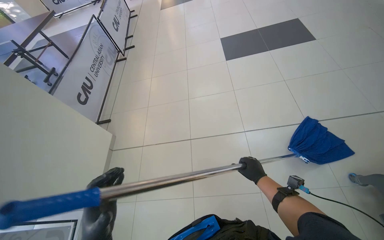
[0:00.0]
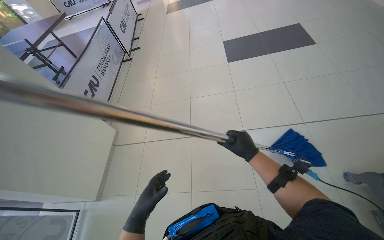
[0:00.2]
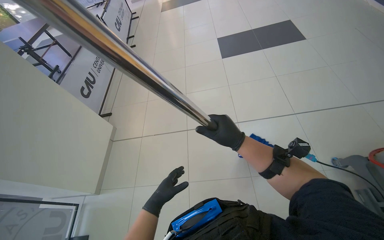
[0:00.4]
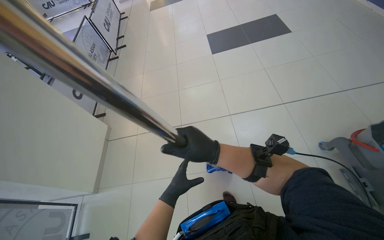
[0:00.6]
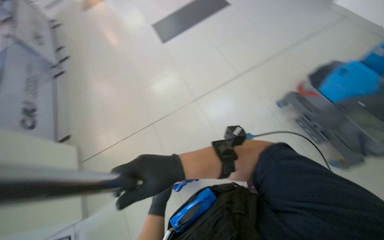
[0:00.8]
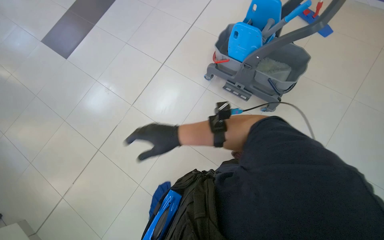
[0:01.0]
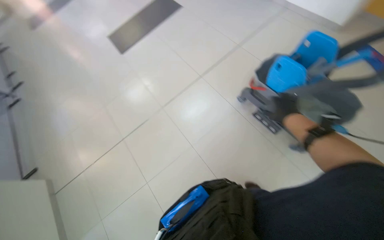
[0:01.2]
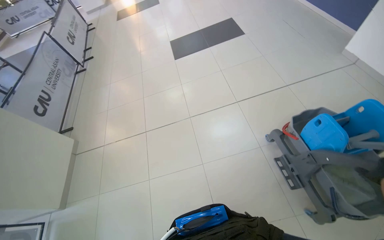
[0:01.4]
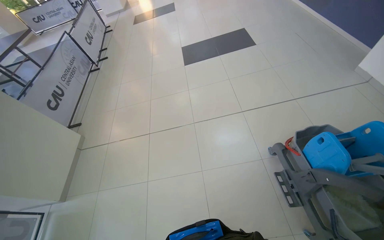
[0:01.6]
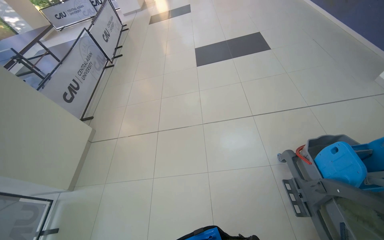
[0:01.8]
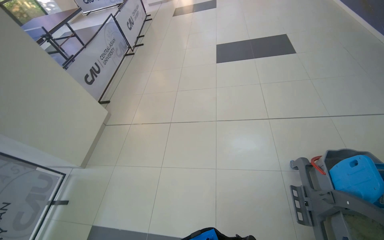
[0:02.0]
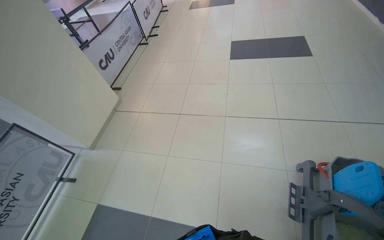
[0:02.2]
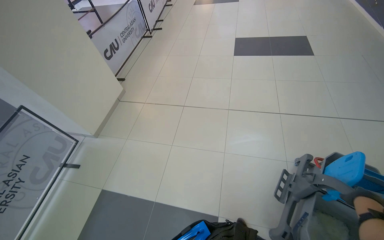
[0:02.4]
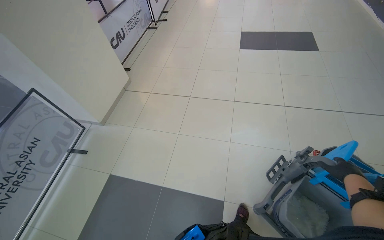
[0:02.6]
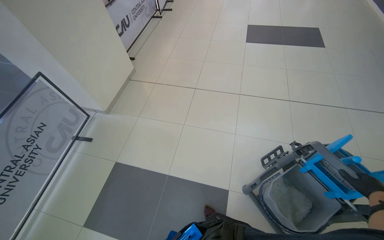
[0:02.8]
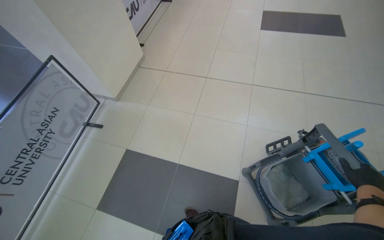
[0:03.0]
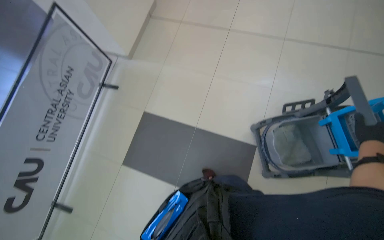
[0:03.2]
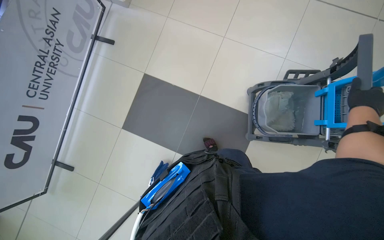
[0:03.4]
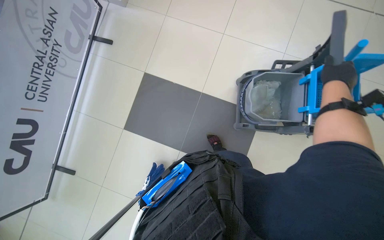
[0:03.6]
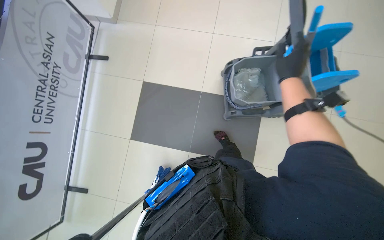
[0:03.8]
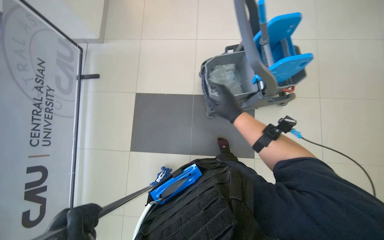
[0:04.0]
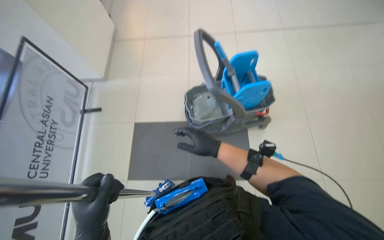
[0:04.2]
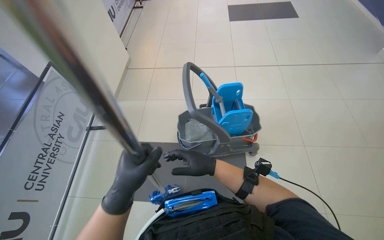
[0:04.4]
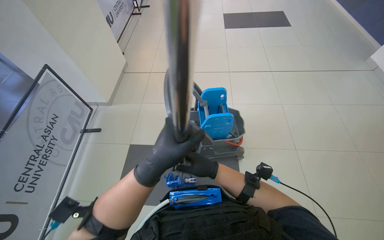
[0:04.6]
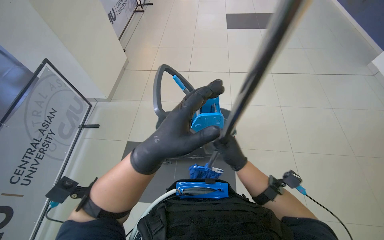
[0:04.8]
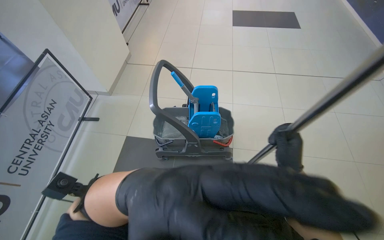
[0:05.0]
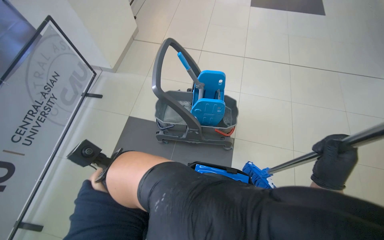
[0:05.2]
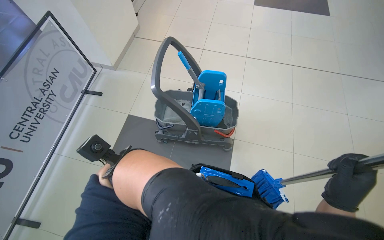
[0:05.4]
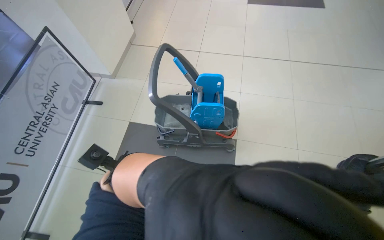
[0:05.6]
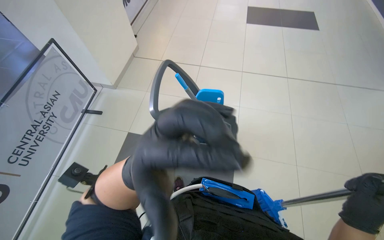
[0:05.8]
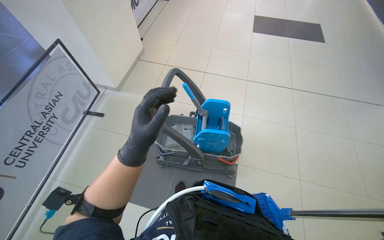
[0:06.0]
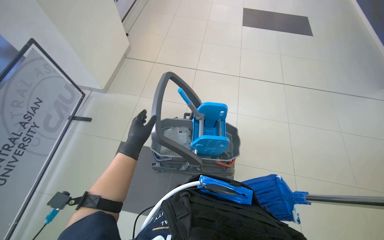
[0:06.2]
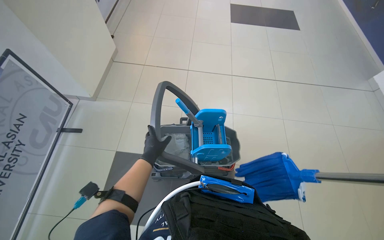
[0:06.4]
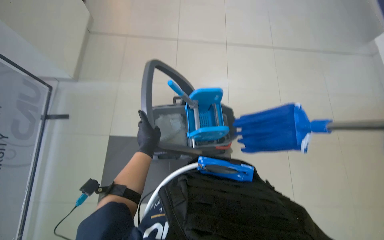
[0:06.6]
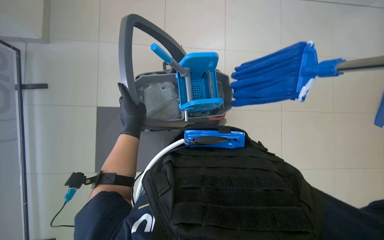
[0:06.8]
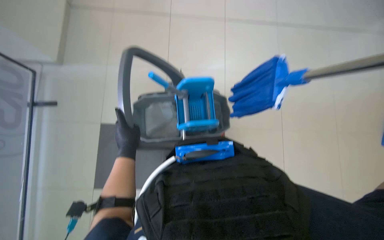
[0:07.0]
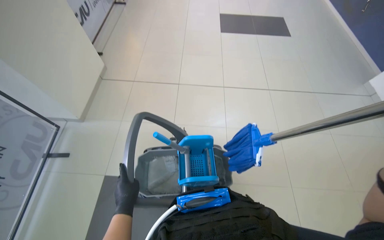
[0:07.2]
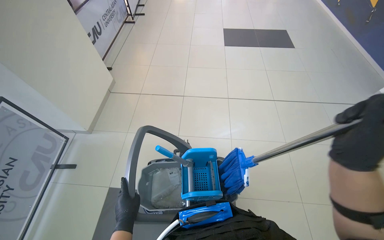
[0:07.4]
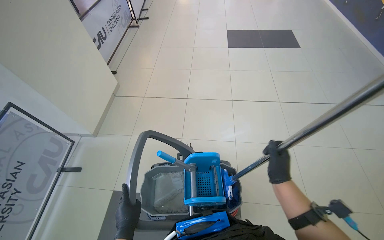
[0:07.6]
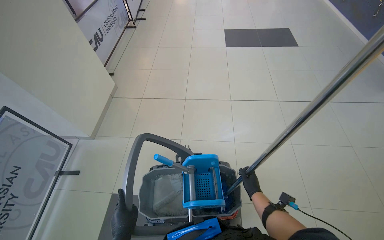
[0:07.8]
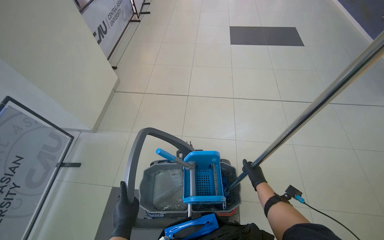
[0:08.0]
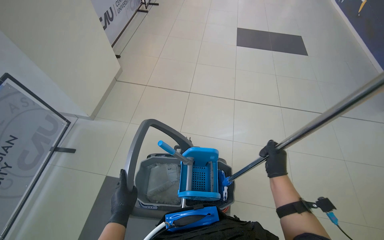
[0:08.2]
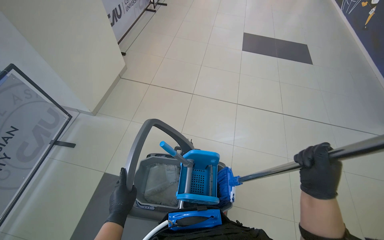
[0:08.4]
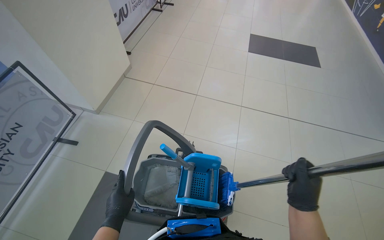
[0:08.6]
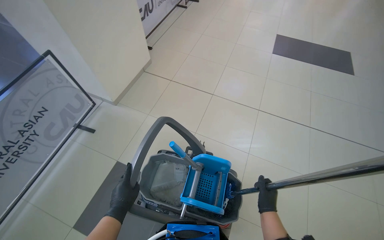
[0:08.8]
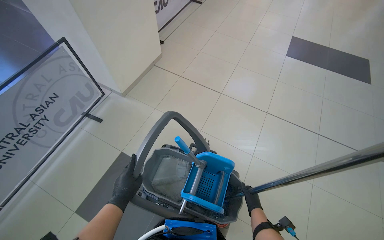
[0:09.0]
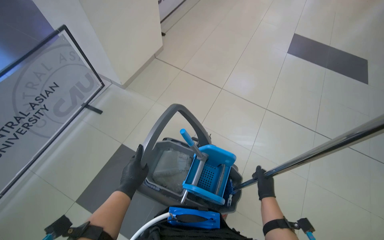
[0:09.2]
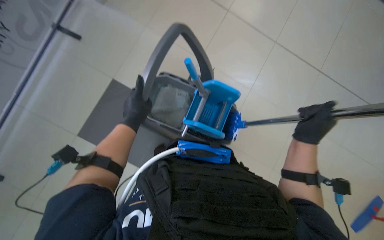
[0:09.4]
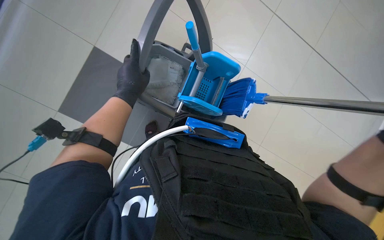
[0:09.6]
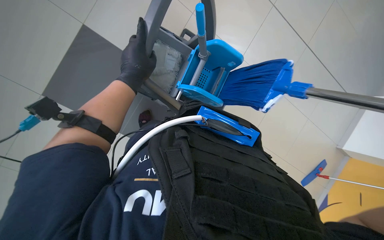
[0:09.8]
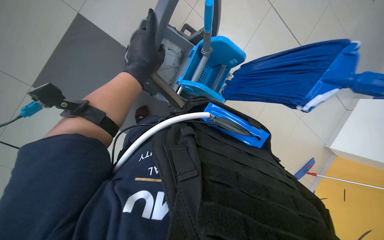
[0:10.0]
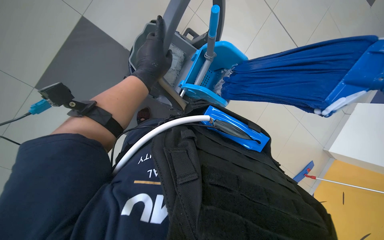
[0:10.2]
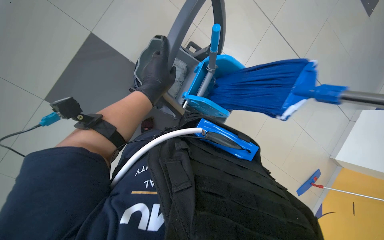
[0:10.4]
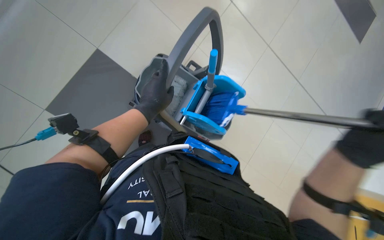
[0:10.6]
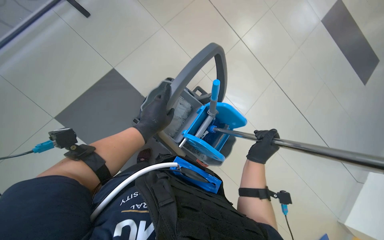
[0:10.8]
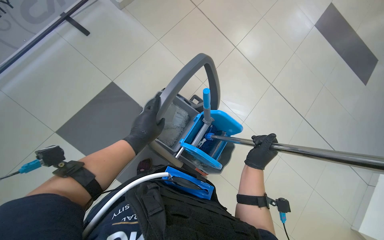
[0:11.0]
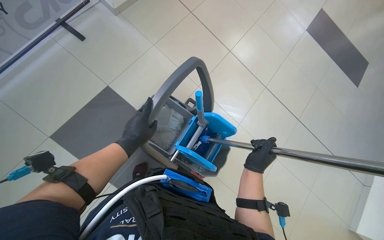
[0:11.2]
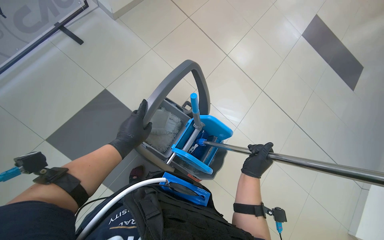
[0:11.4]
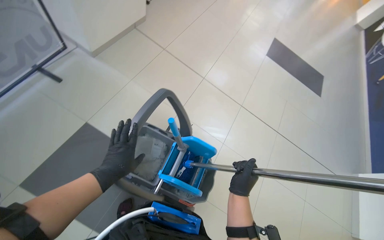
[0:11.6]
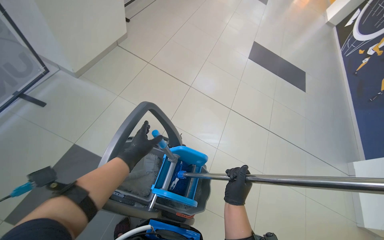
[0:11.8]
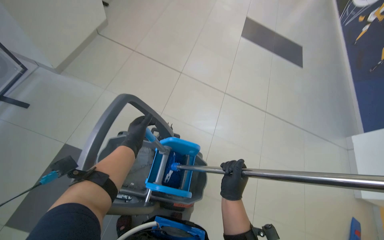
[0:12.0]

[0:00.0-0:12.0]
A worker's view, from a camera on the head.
Job: mopping floor.
The whole recording: Mopping floor. The worker mops the floor, wrings the mop, changes the mop head, and continues mopping.
0:01.6 to 0:03.0: The head travels some 60 cm.
0:03.0 to 0:04.4: The head travels about 90 cm. The head turns to the right by about 25 degrees.
0:07.6 to 0:09.0: The right hand moves nearer and farther over roughly 20 cm, changing direction 2 times.
0:09.0 to 0:10.4: The view tilts about 35 degrees downward.
0:10.4 to 0:12.0: The head rotates roughly 30 degrees to the right. The wearer looks about 25 degrees further upward. The left hand heads farther from the camera, covering about 10 cm.

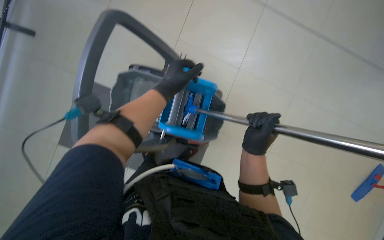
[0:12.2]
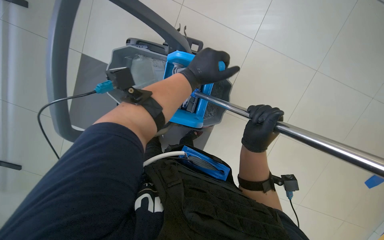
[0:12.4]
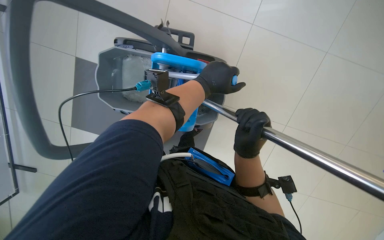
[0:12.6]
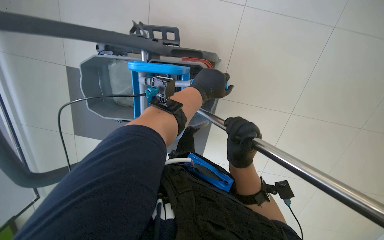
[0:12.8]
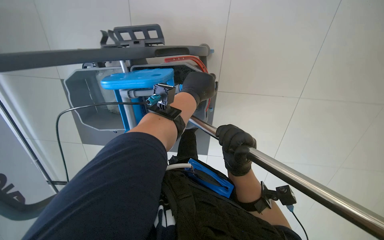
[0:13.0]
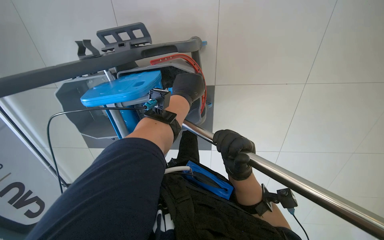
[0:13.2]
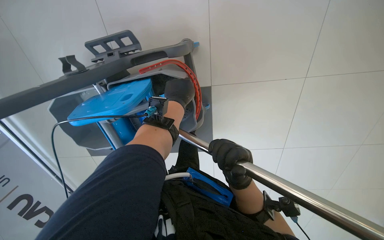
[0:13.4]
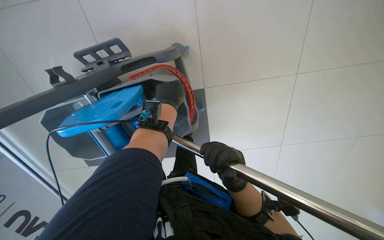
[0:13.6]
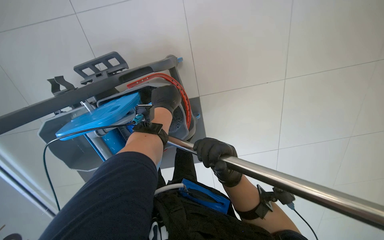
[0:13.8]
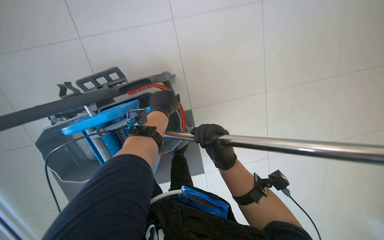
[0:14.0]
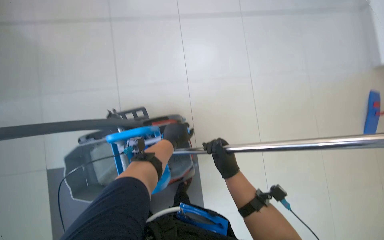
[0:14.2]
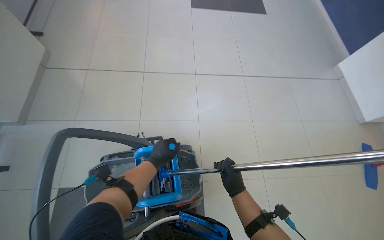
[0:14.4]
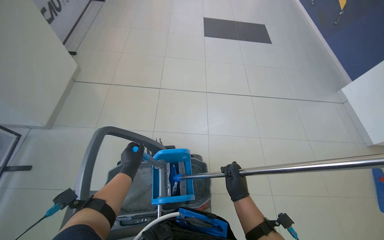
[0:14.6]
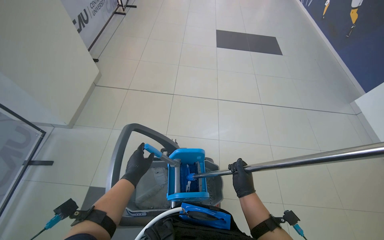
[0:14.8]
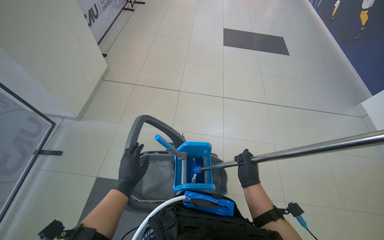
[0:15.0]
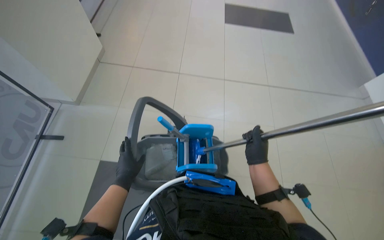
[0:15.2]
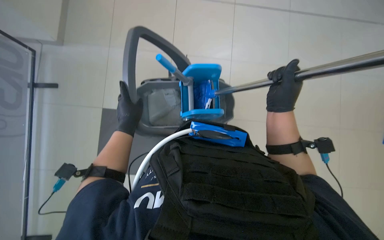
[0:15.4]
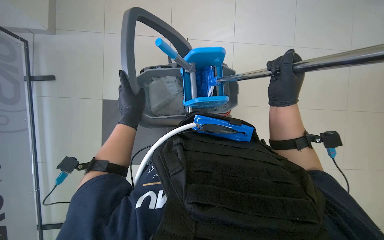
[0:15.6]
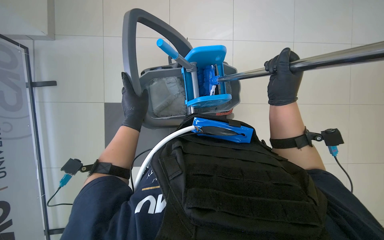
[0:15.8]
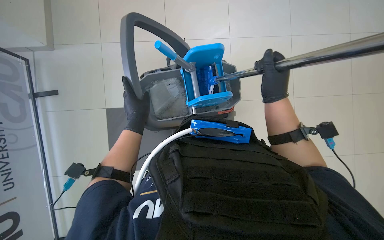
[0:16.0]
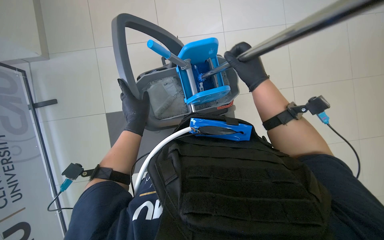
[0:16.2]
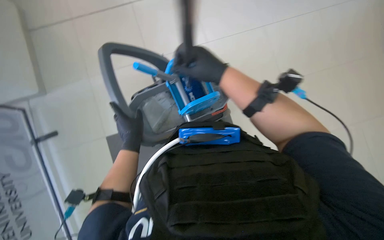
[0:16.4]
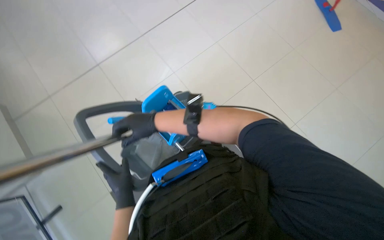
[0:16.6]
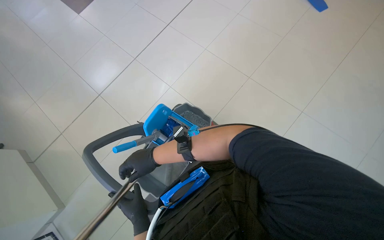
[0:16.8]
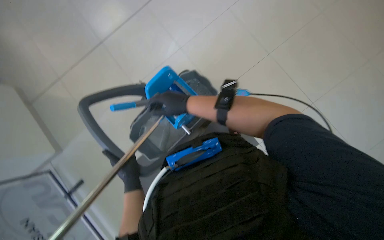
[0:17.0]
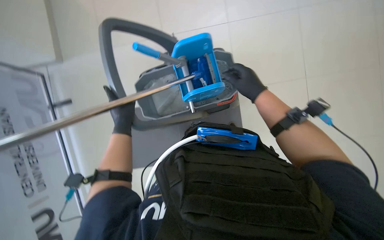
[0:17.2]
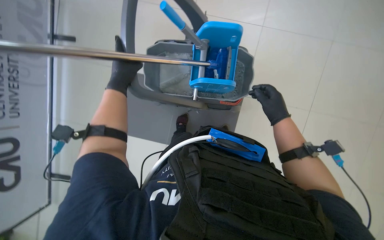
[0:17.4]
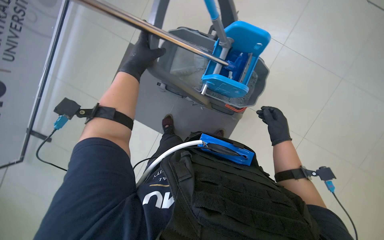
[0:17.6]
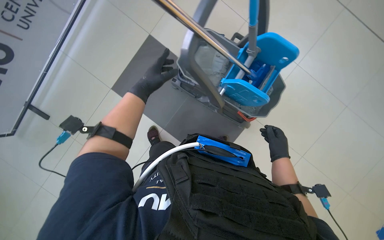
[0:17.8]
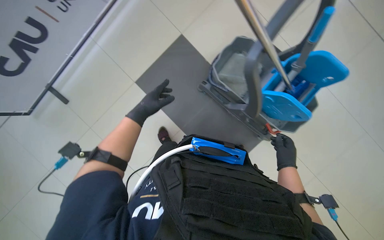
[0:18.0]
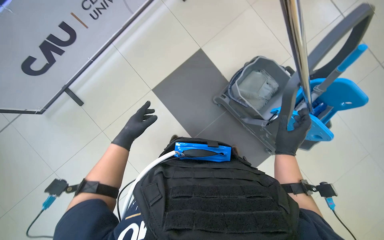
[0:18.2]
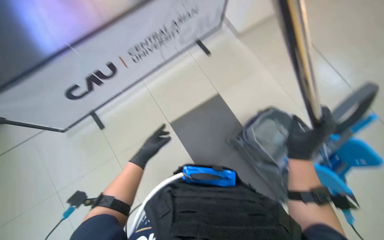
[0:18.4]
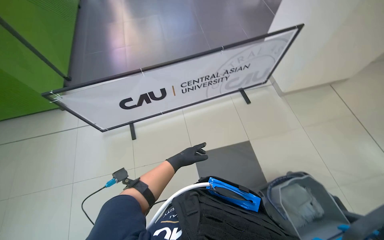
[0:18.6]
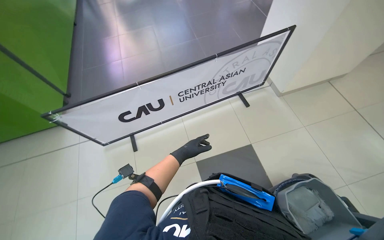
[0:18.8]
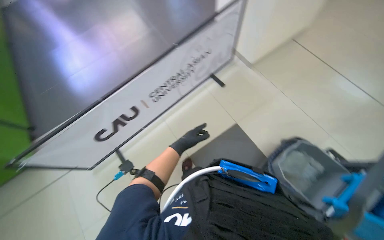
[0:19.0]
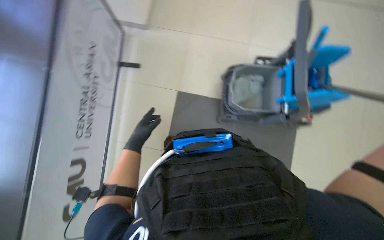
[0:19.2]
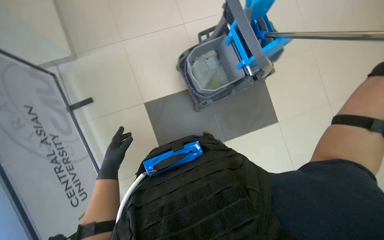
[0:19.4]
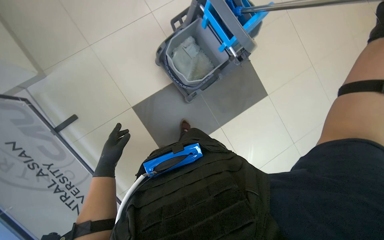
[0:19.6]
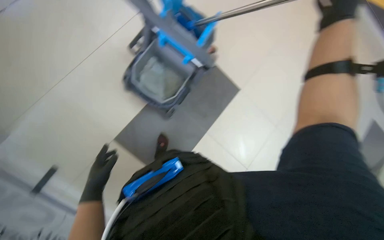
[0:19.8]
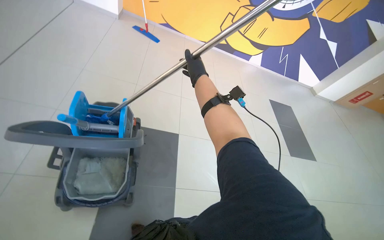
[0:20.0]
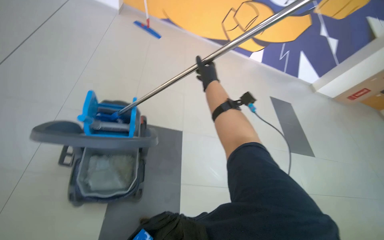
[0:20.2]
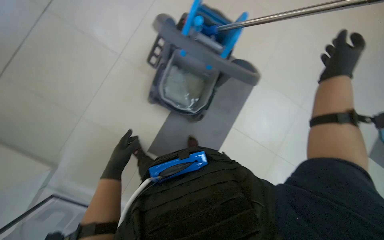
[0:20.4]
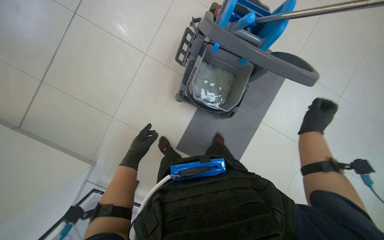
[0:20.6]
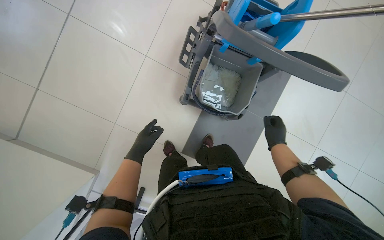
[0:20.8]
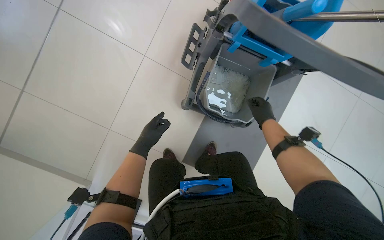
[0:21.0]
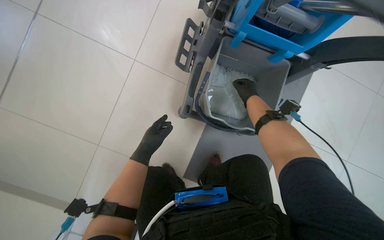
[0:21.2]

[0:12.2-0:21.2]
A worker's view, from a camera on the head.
Job: mopping floor.
The whole recording: Mopping floor. The worker mops the floor, wrings the mop, changes the mop head, and continues mopping.
0:12.2 to 0:13.8: The left hand shifts some 10 cm farther from the camera.
0:13.8 to 0:15.2: The camera is carried some 60 cm. The wearer looks roughly 50 degrees further upward.
0:15.2 to 0:16.6: The view tilts about 15 degrees downward. The scene turns roughly 40 degrees counterclockwise in the picture.
0:16.6 to 0:18.2: The view tilts roughly 25 degrees downward. Everything in view rotates approximately 75 degrees clockwise.
0:18.2 to 0:19.8: The wearer looks roughly 95 degrees further to the right. The wearer looks about 15 degrees further upward.
0:19.8 to 0:21.2: The camera pitches upward, by some 10 degrees. The scene rotates counterclockwise by roughly 30 degrees.
